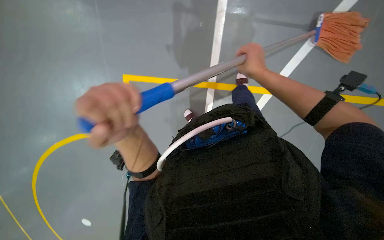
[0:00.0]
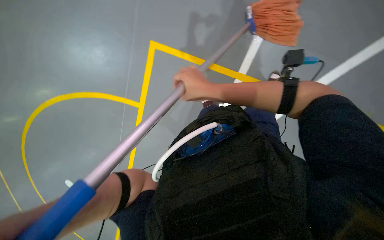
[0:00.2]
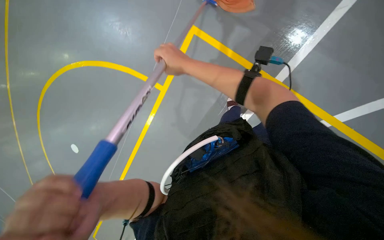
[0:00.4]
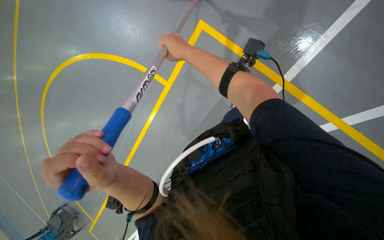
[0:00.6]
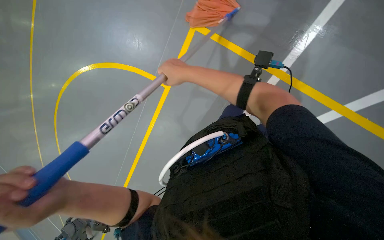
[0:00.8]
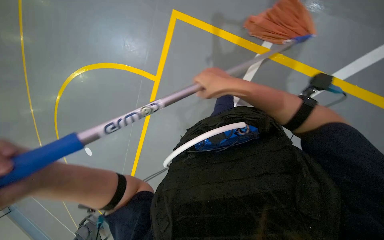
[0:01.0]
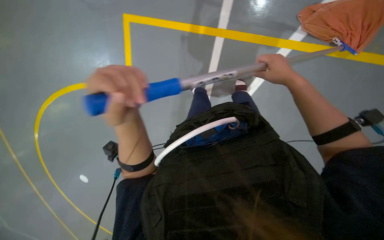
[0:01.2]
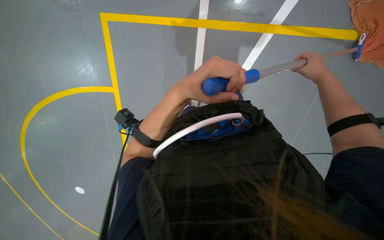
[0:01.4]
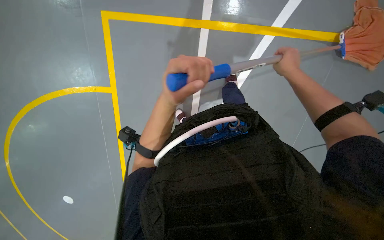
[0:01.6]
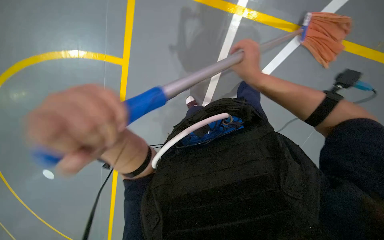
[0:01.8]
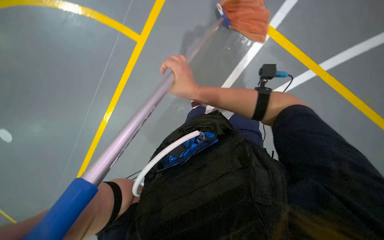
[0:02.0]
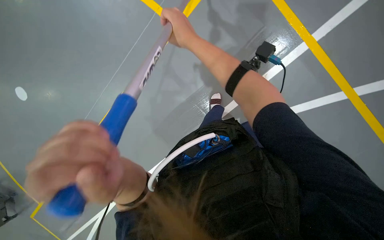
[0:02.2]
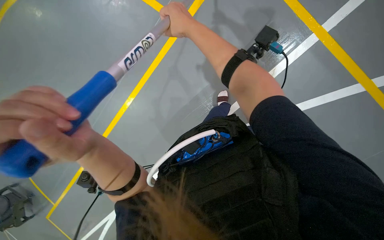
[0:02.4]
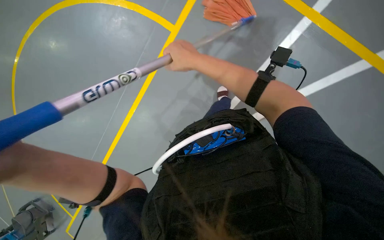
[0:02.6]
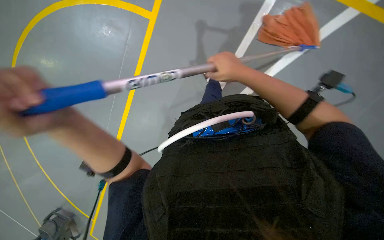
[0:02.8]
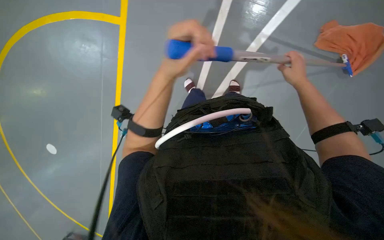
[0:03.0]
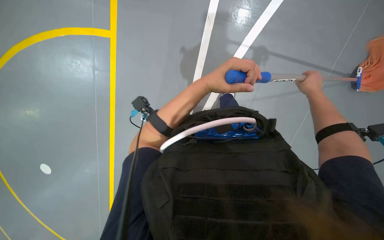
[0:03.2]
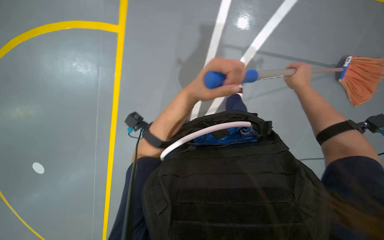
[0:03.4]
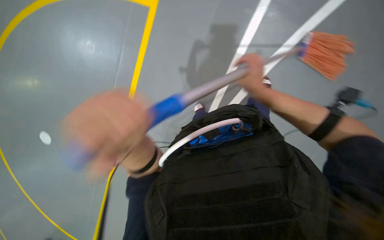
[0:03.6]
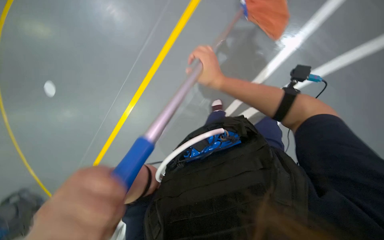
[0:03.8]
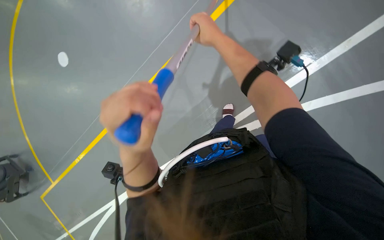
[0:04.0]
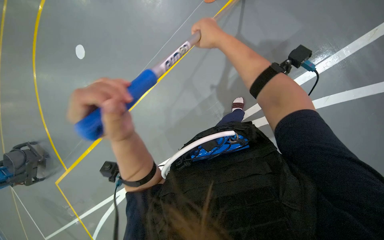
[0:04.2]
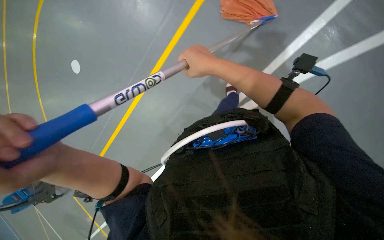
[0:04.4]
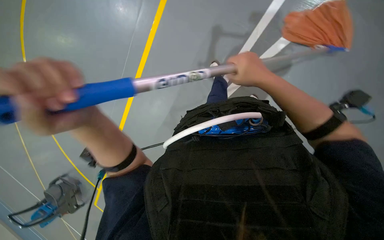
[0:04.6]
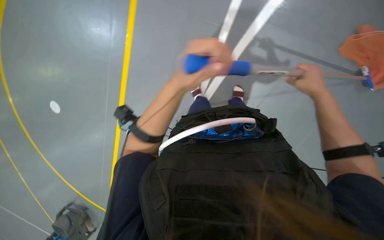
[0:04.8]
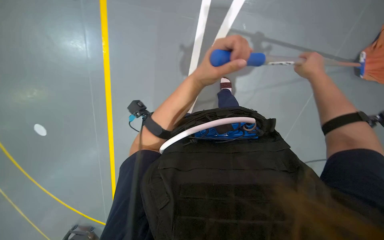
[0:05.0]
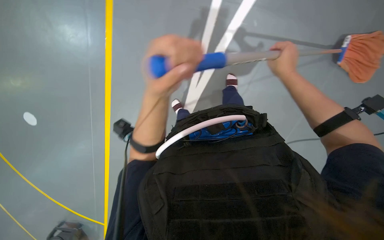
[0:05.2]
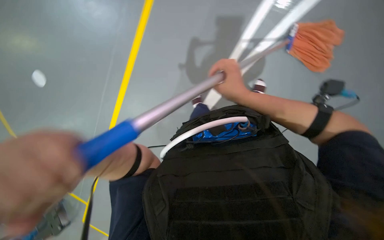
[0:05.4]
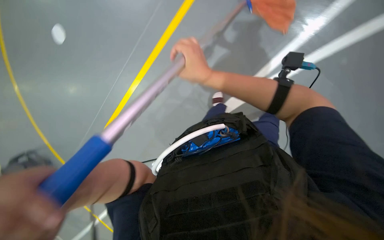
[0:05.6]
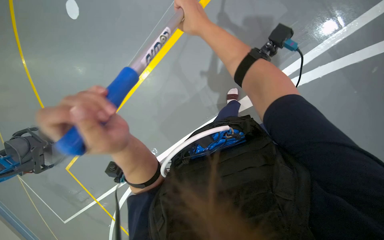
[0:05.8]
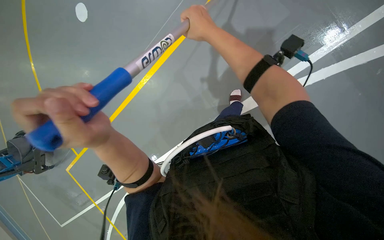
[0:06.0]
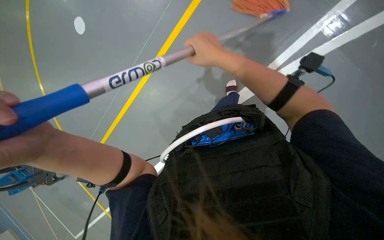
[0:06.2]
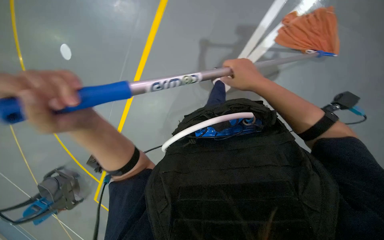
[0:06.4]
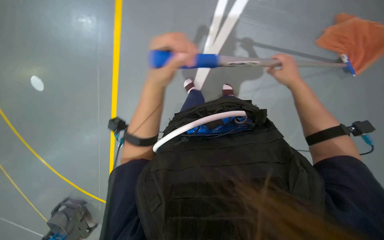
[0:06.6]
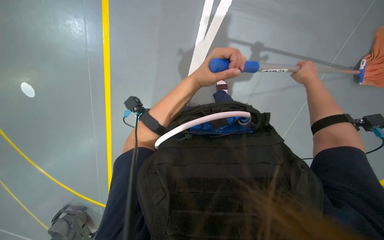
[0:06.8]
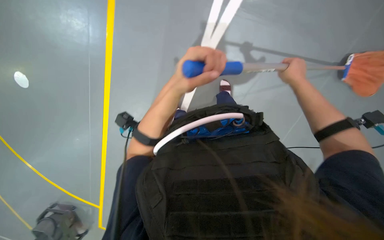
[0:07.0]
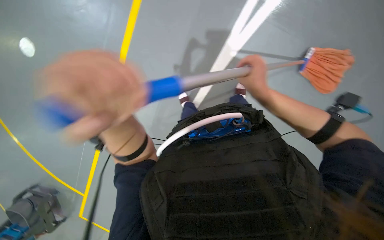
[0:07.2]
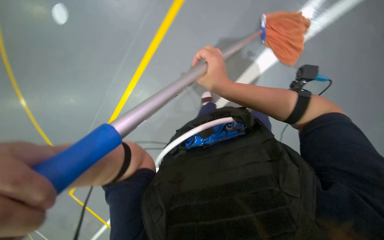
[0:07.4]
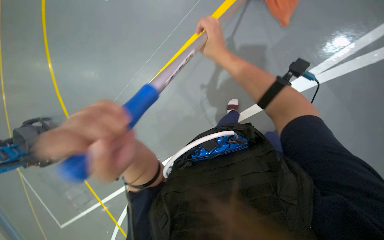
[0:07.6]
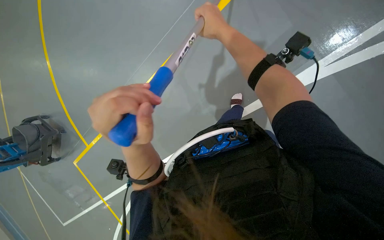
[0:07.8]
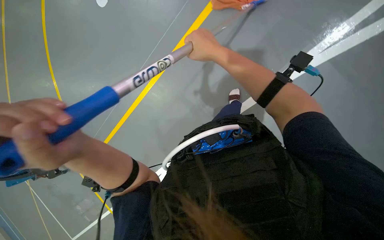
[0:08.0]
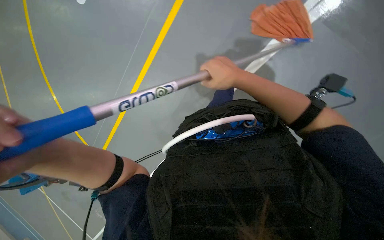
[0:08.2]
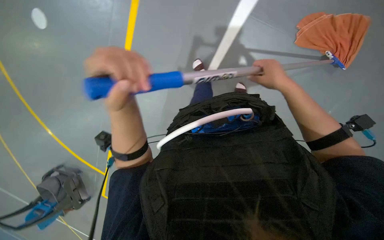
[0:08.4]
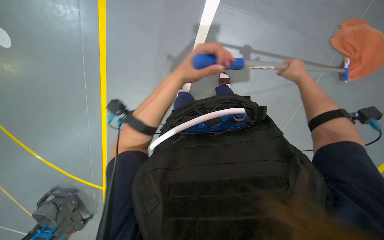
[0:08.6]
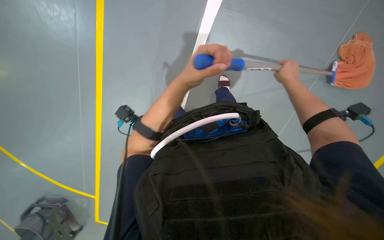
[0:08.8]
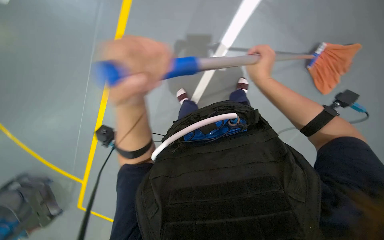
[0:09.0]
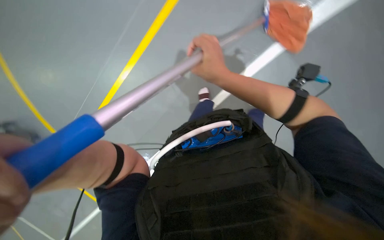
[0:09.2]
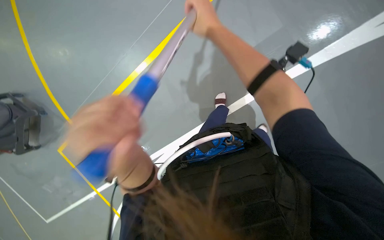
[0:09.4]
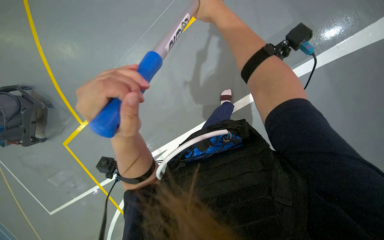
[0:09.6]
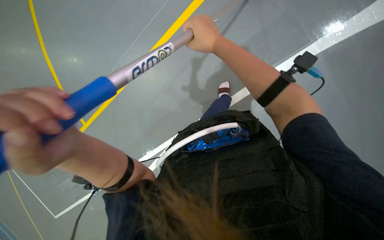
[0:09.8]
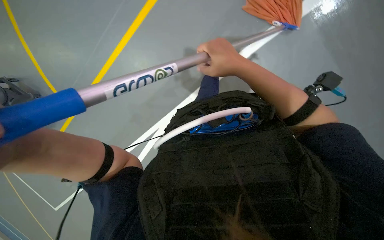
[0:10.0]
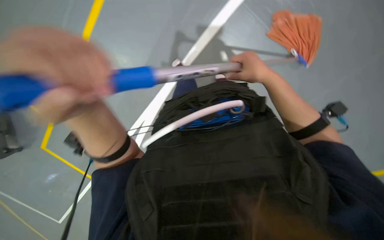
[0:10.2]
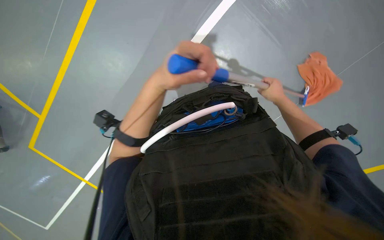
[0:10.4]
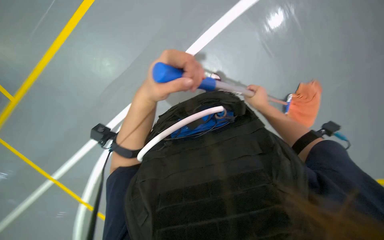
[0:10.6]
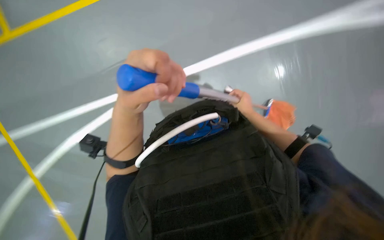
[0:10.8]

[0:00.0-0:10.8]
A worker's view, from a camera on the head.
Job: mopping floor.
The whole recording: Mopping sports court floor. The worker mops the blue sports court floor and wrings the mop in a bucket.
0:00.0 to 0:01.6: The camera pitches downward, by about 10 degrees. The left hand moves left and right over approximately 30 cm, changing direction 3 times. The right hand swings left and right, approximately 50 cm each way, with 2 reversals.
0:01.6 to 0:03.0: The right hand travels to the left and back again, roughly 40 cm each way.
0:03.0 to 0:04.6: The right hand moves to the left and nearer to the camera, some 20 cm.
0:04.6 to 0:06.2: The right hand travels to the right and back again, about 25 cm each way.
0:06.2 to 0:07.8: The right hand moves about 30 cm to the right and comes back. The left hand moves left and right over roughly 25 cm, changing direction 2 times.
0:07.8 to 0:09.2: The right hand is displaced down the picture by approximately 10 cm, and travels to the right and back again, about 25 cm each way. Meanwhile the left hand moves left and right over approximately 25 cm, changing direction 2 times.
0:09.2 to 0:10.8: The left hand moves left and right over some 25 cm, changing direction 2 times; the right hand moves farther from the camera and to the right, approximately 30 cm.
